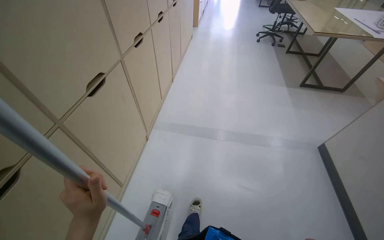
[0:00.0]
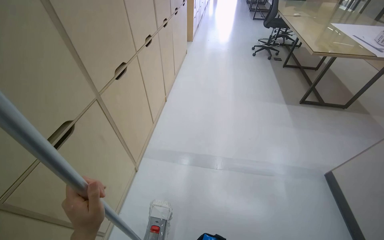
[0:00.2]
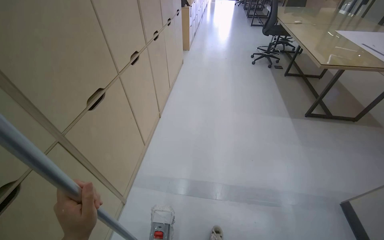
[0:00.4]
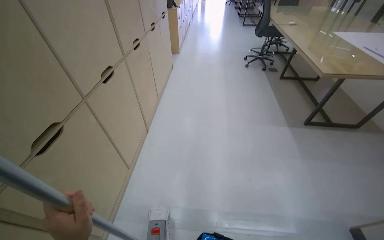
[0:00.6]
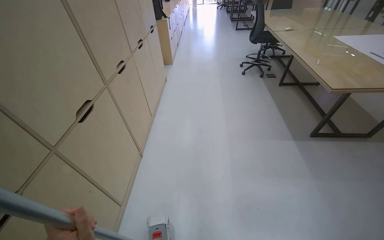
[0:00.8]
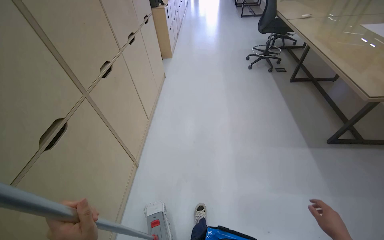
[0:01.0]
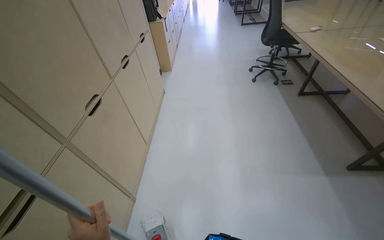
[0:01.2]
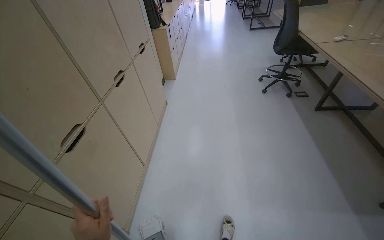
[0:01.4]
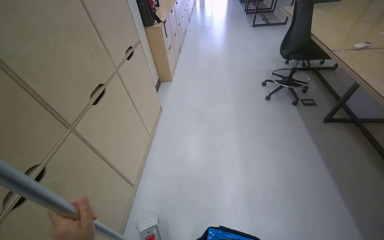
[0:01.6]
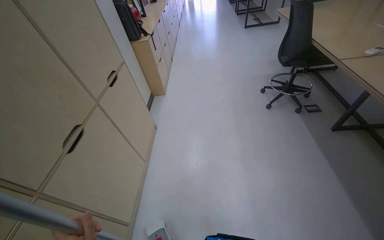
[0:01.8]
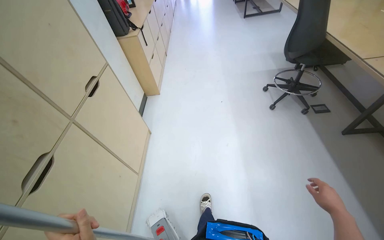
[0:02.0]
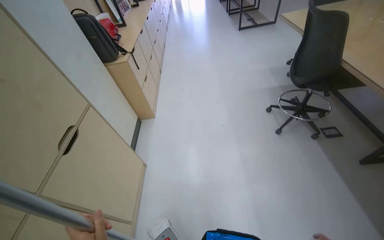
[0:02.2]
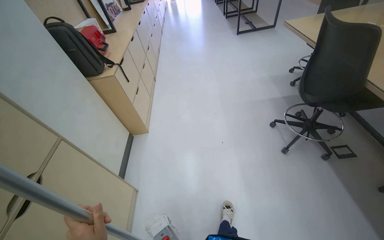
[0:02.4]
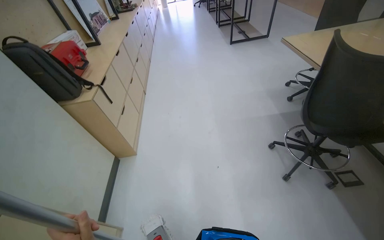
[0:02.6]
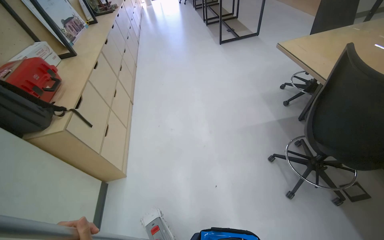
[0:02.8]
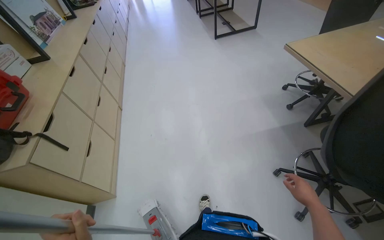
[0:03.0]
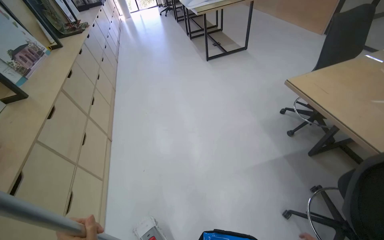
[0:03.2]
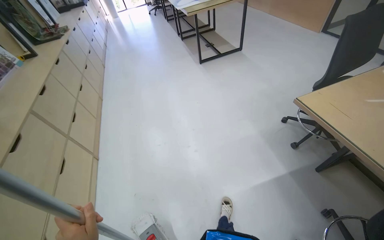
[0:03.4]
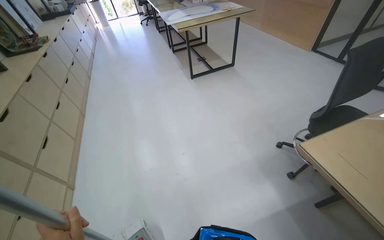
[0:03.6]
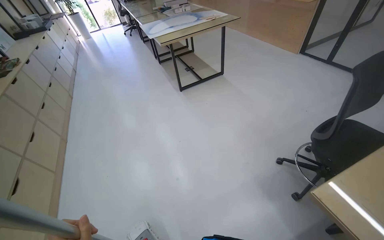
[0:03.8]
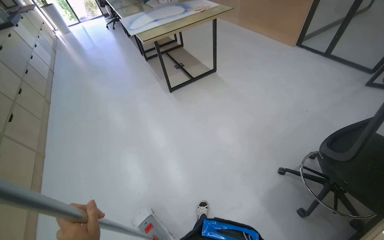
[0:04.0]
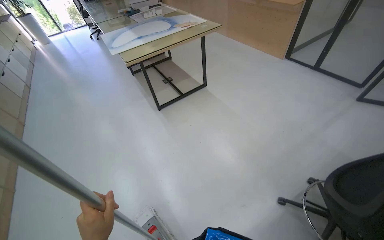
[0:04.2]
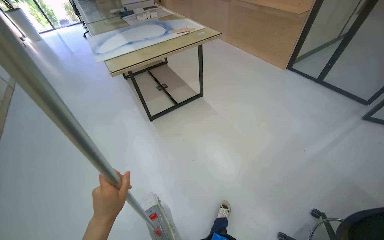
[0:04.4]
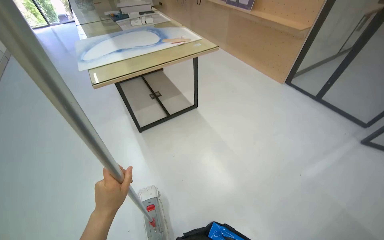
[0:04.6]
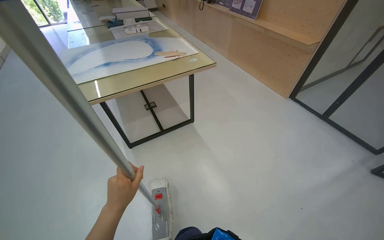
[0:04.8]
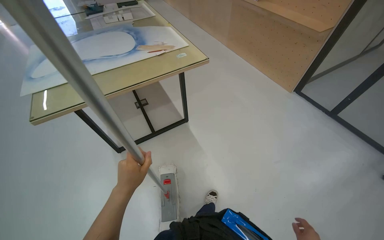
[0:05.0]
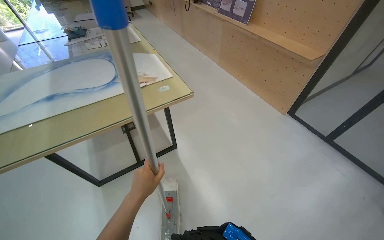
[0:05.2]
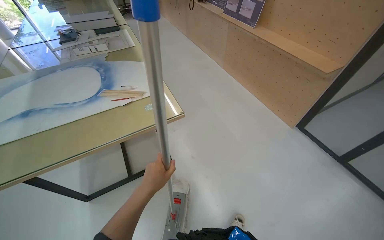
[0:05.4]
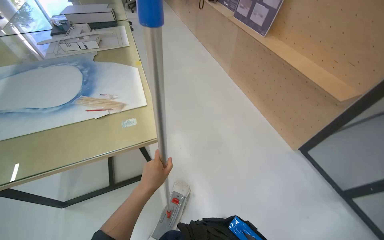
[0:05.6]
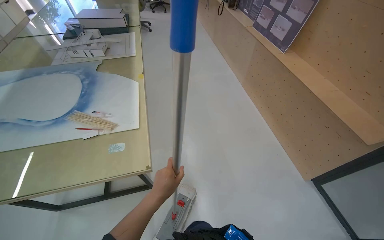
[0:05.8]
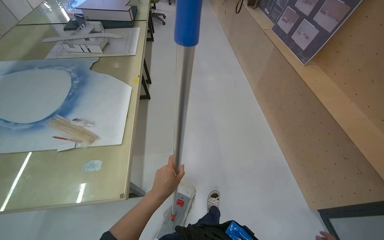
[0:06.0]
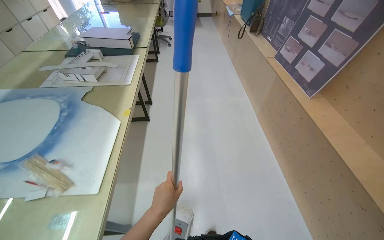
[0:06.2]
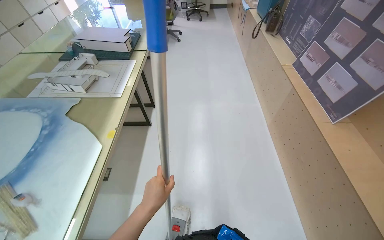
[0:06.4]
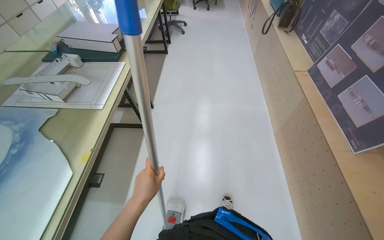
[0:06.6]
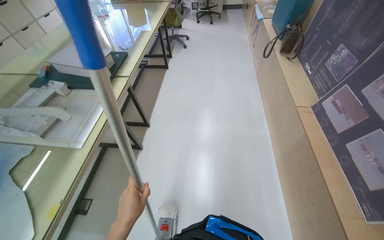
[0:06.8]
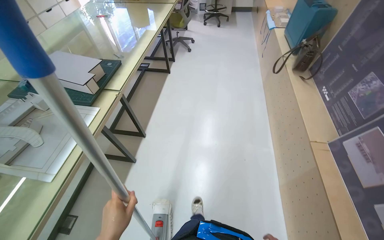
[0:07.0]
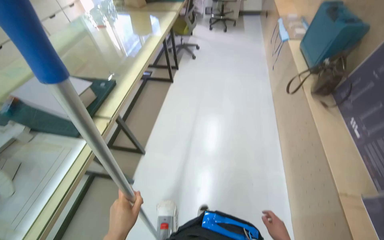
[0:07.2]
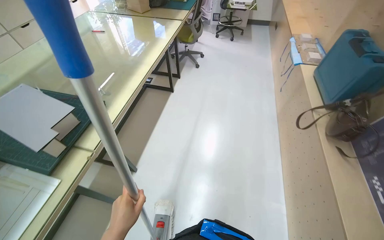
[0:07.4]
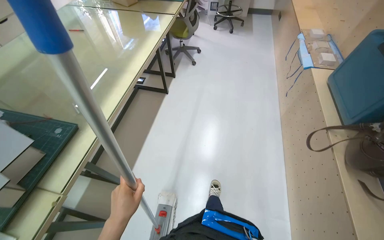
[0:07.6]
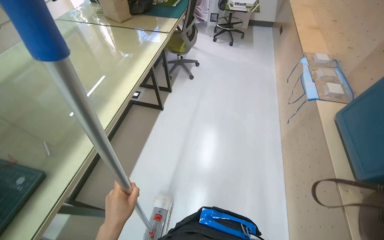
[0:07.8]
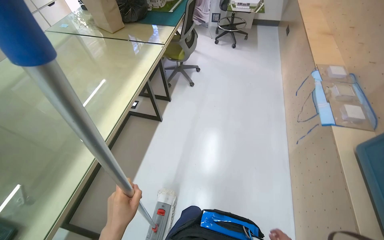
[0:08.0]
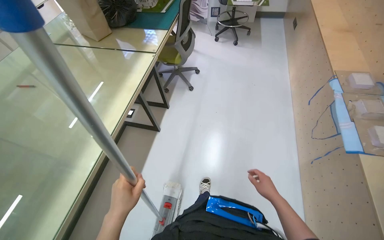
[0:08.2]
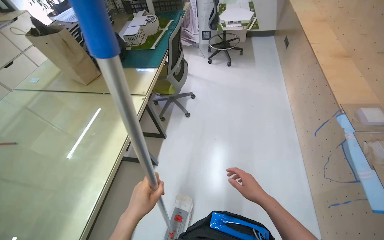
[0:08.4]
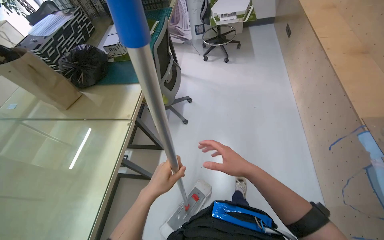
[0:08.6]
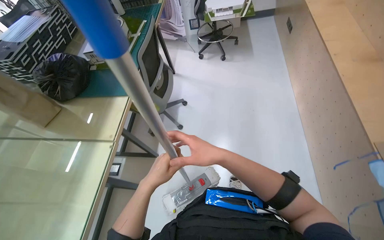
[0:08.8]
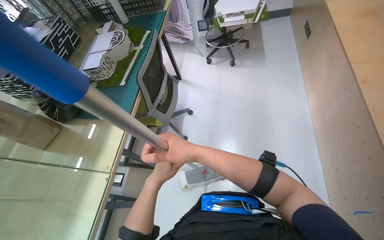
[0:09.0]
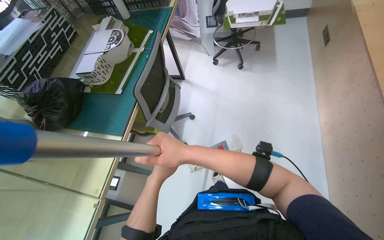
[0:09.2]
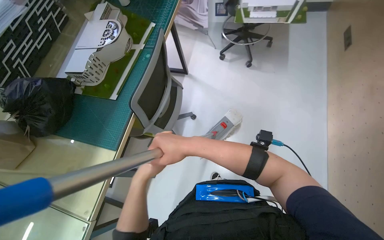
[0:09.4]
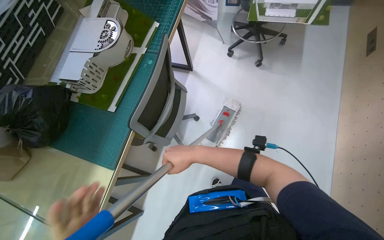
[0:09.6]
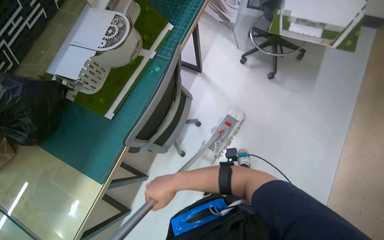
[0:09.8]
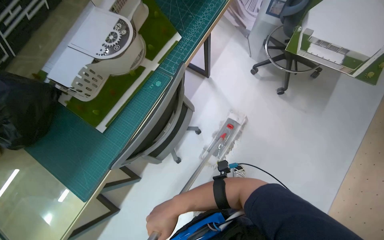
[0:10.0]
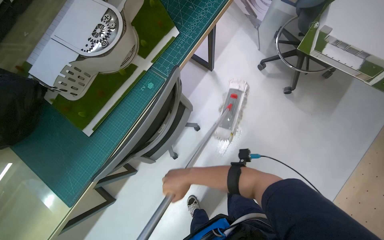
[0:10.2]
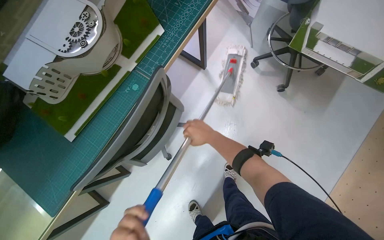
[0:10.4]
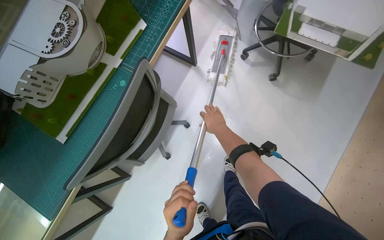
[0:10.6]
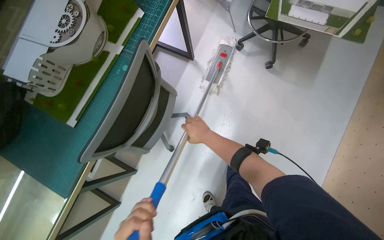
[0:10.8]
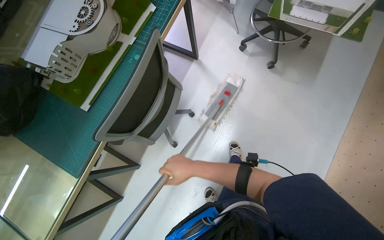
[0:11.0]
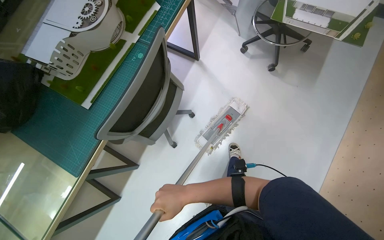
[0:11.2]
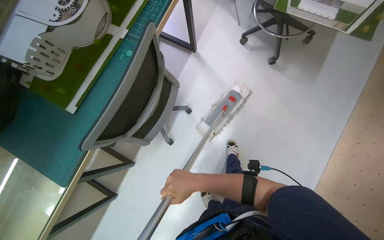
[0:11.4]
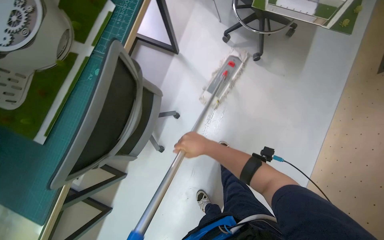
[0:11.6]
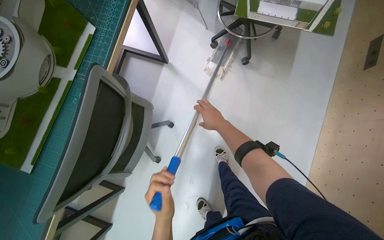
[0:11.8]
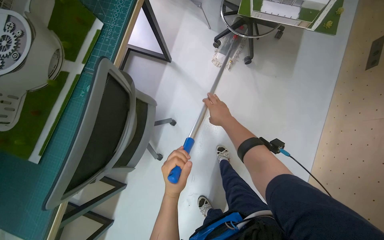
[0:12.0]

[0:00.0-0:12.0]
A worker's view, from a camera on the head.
Job: mopping floor.
The whole recording: Mopping office floor. The worker mops the office floor, moving chairs and opening a glass door to clean the entire area.
0:01.6 to 0:03.0: The camera travels roughly 2 m.
0:03.0 to 0:04.4: The head travels some 1.5 m.
0:04.4 to 0:06.0: The head travels approximately 2 m. The head rotates approximately 25 degrees to the left.
0:06.0 to 0:07.6: The head travels roughly 2 m. The wearer's head swings approximately 20 degrees to the left.
0:07.6 to 0:09.0: The head travels about 1.5 m.
0:09.0 to 0:10.4: The head travels approximately 90 cm. The wearer looks some 25 degrees further downward. The scene turns about 30 degrees clockwise in the picture.
0:10.4 to 0:12.0: The right hand moves to the right, some 15 cm, and travels down the picture and back again, approximately 35 cm each way.

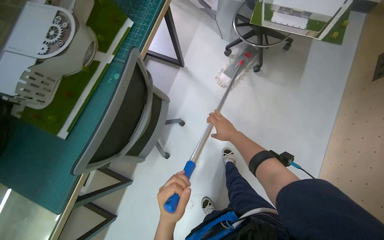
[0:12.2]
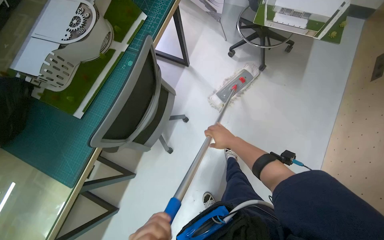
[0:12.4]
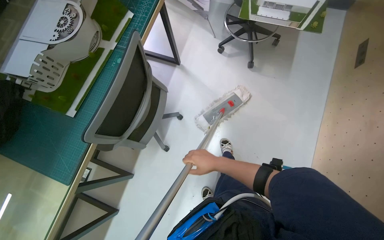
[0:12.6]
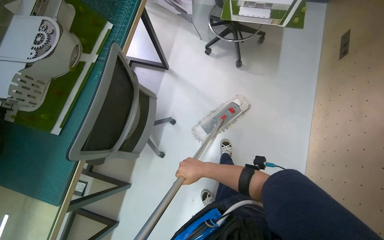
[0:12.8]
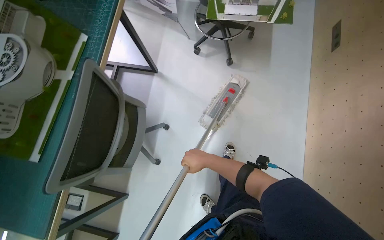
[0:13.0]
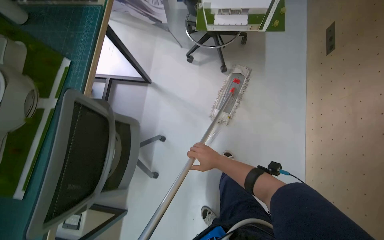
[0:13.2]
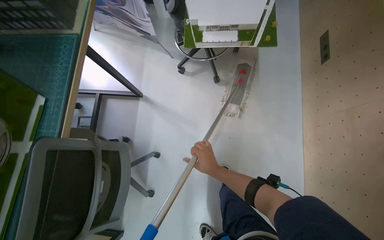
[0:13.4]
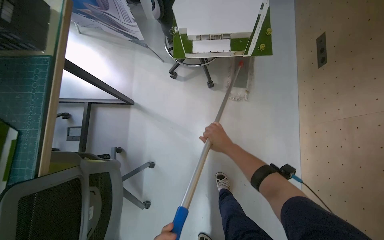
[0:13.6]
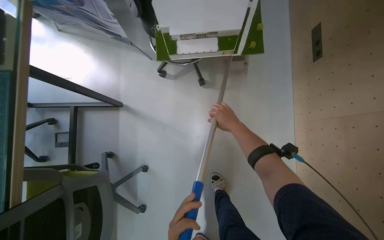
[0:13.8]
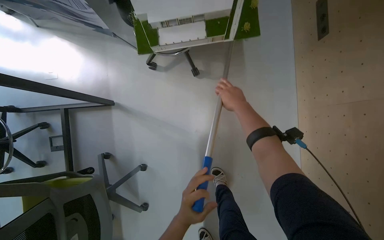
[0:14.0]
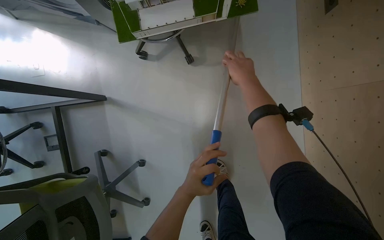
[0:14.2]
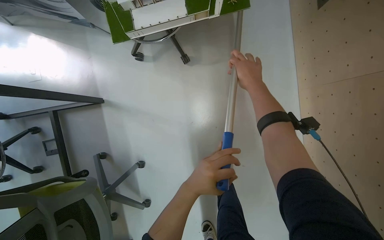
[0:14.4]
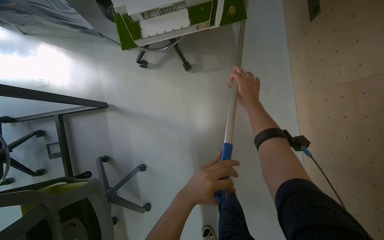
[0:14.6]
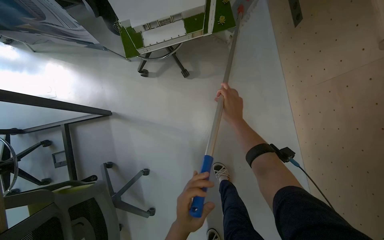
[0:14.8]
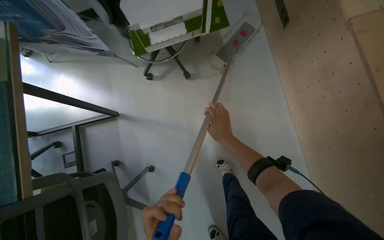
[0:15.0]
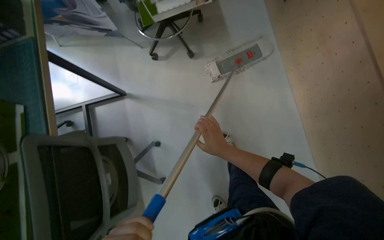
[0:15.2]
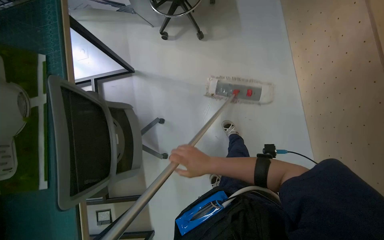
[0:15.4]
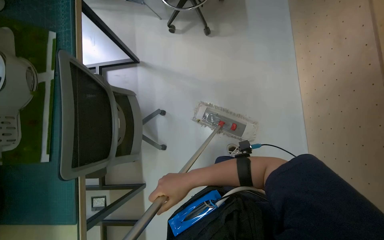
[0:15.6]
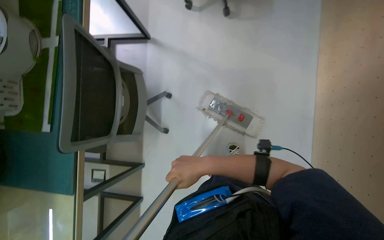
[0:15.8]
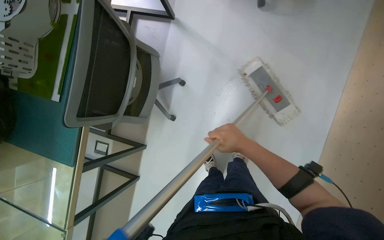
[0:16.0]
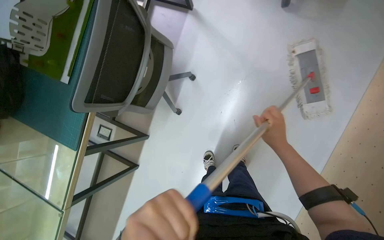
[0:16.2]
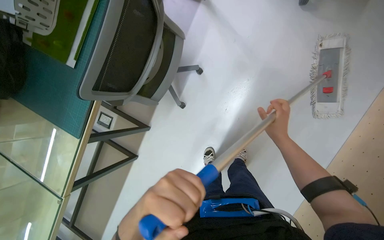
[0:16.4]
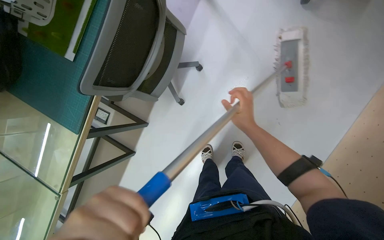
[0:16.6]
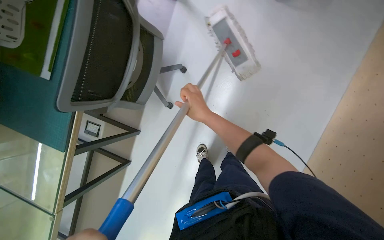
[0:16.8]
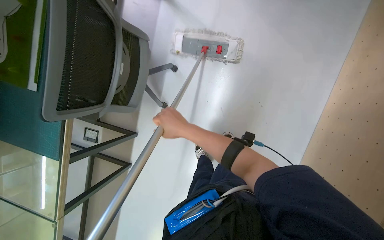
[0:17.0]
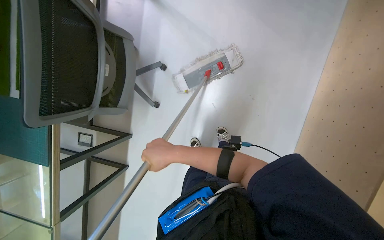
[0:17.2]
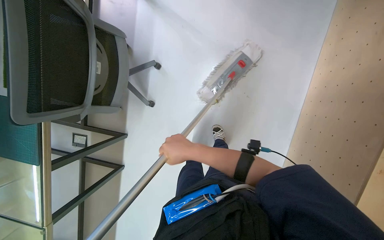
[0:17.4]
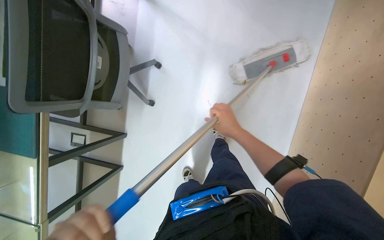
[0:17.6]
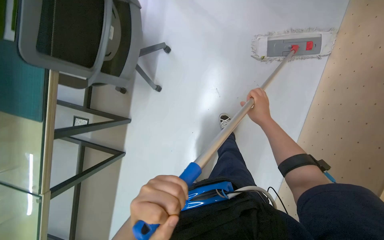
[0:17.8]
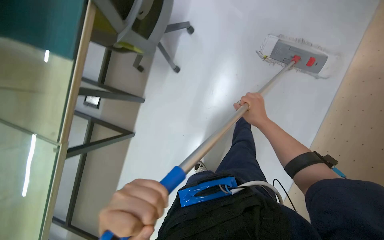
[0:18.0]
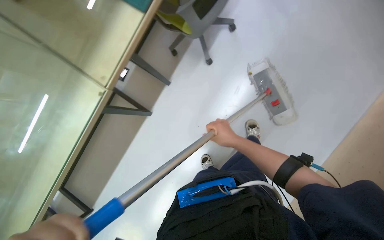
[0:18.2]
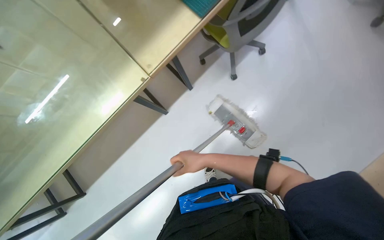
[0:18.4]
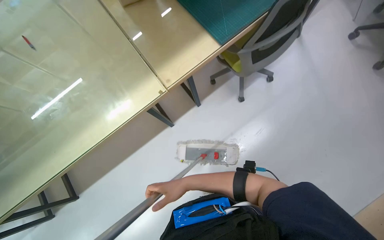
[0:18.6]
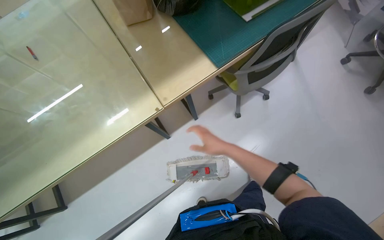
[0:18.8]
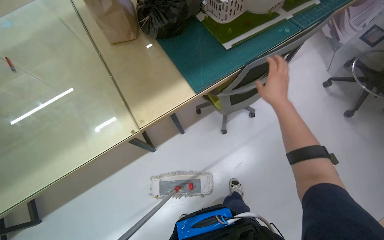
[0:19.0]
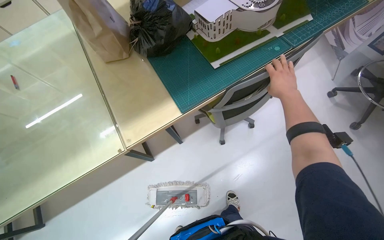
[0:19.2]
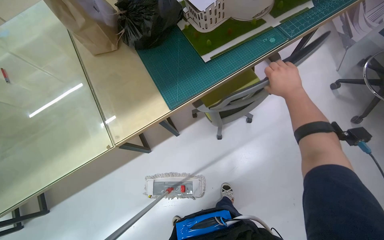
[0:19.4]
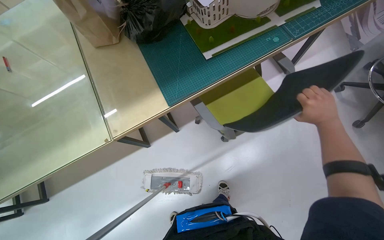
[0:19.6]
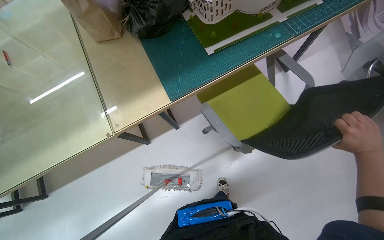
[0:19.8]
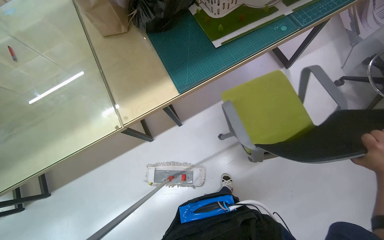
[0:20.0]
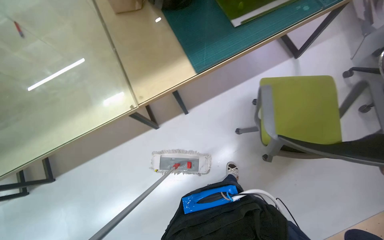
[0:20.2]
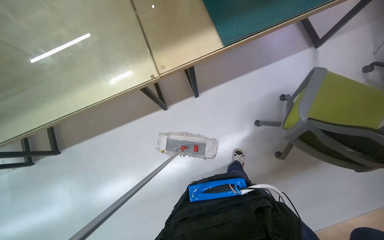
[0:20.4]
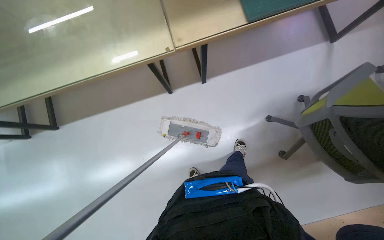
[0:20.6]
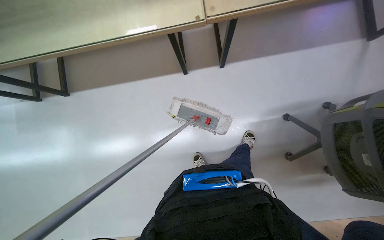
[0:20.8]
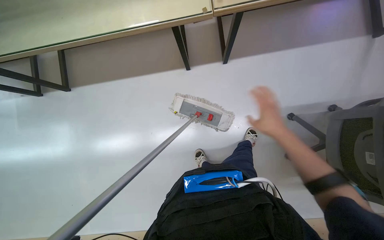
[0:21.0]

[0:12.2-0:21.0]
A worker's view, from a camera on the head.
Job: mopping floor.
The whole recording: Mopping office floor. The worker mops the office floor, moving chairs and opening a glass door to clean the entire area.
0:12.2 to 0:13.6: The right hand goes down the picture and returns, approximately 25 cm each way.
0:13.6 to 0:15.2: The right hand goes up the picture and returns, about 25 cm each way.
0:15.2 to 0:16.6: The view tilts about 20 degrees downward. Everything in view rotates some 40 degrees clockwise. The right hand goes left and right, approximately 25 cm each way, reversing 2 times.
0:16.6 to 0:18.0: The right hand goes to the left and returns, some 10 cm each way.
0:18.0 to 0:19.6: The scene rotates clockwise by about 25 degrees.
0:19.6 to 0:21.0: The head travels approximately 40 cm. The view tilts roughly 15 degrees downward.
